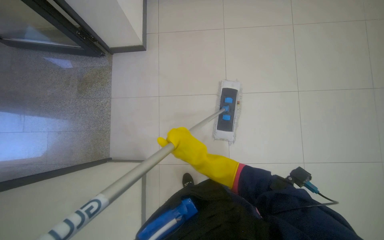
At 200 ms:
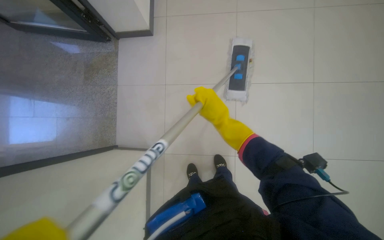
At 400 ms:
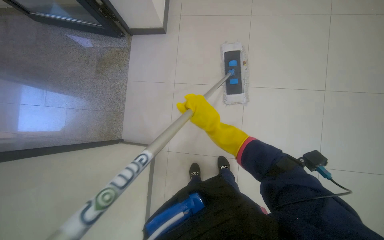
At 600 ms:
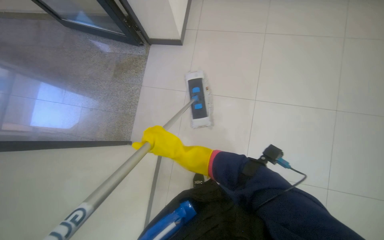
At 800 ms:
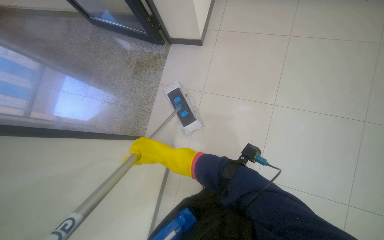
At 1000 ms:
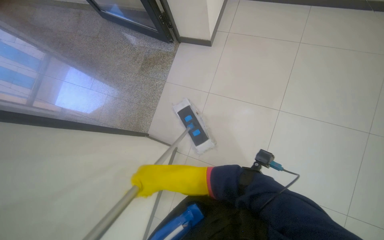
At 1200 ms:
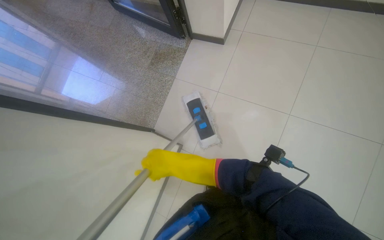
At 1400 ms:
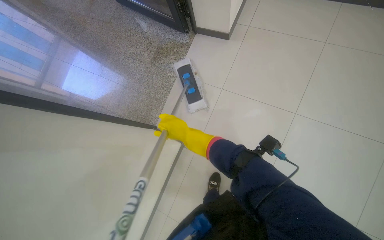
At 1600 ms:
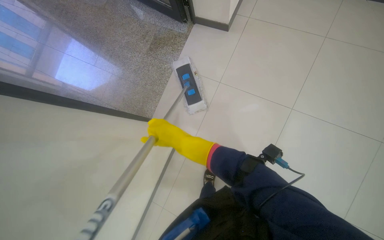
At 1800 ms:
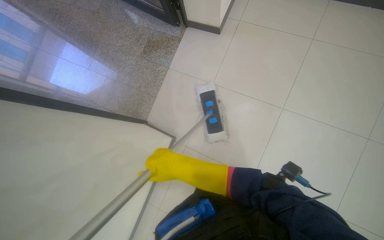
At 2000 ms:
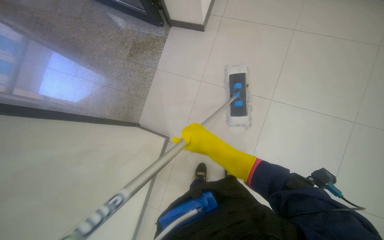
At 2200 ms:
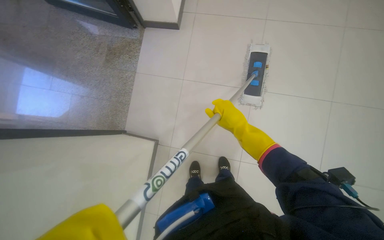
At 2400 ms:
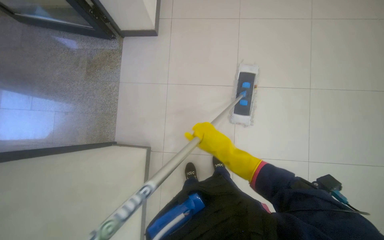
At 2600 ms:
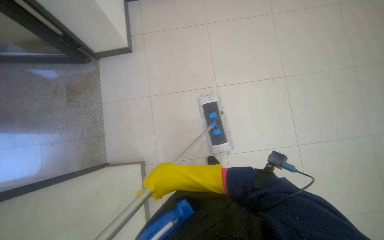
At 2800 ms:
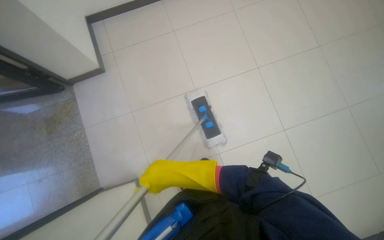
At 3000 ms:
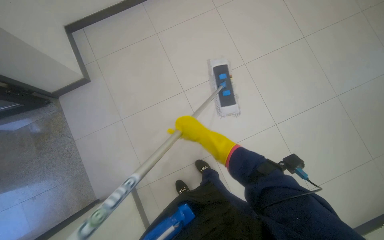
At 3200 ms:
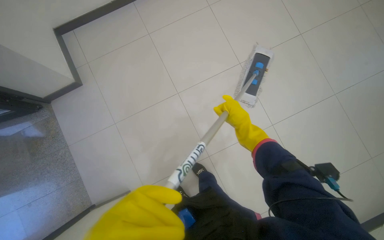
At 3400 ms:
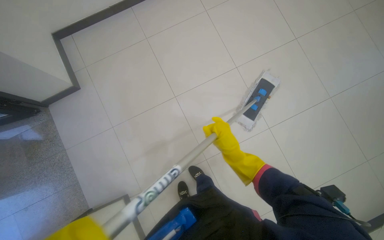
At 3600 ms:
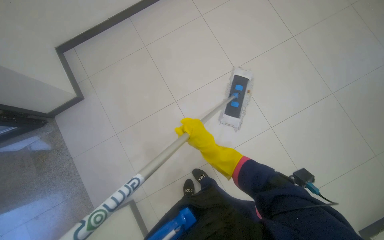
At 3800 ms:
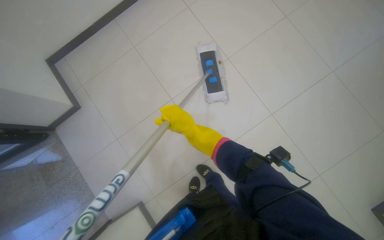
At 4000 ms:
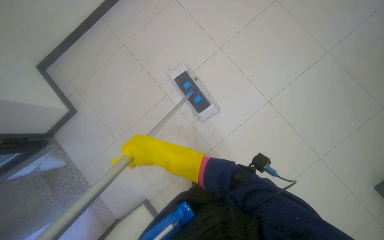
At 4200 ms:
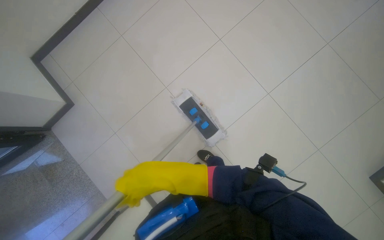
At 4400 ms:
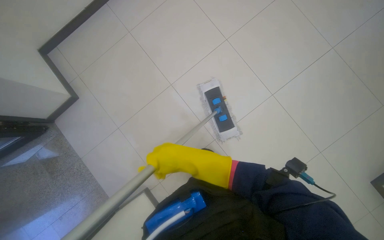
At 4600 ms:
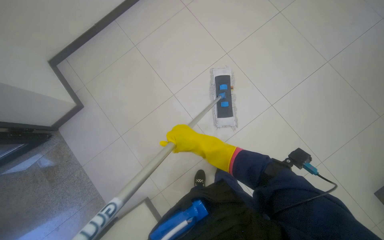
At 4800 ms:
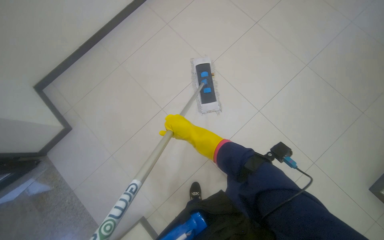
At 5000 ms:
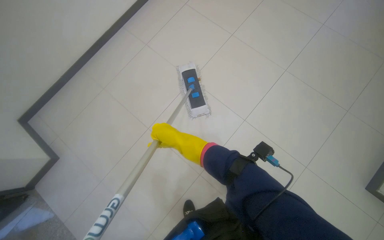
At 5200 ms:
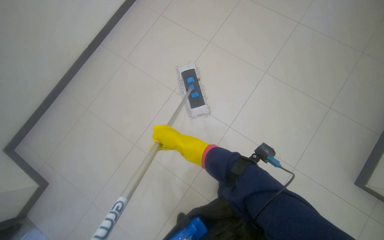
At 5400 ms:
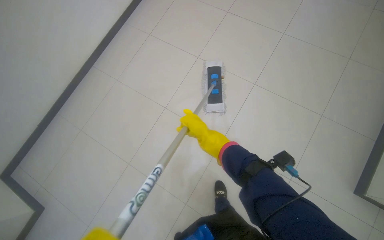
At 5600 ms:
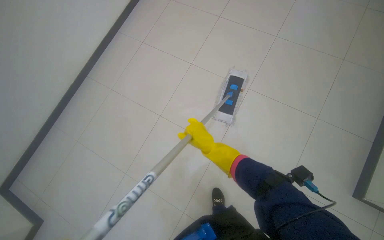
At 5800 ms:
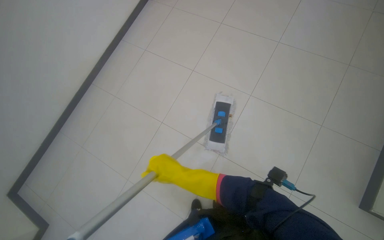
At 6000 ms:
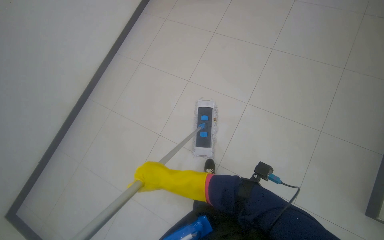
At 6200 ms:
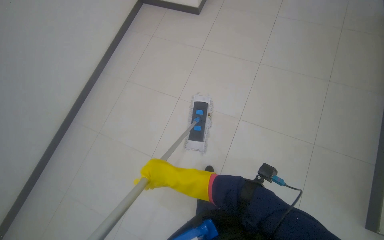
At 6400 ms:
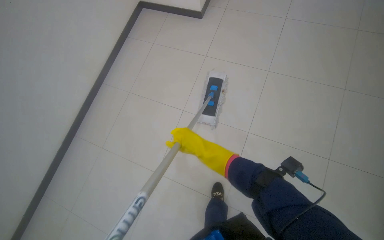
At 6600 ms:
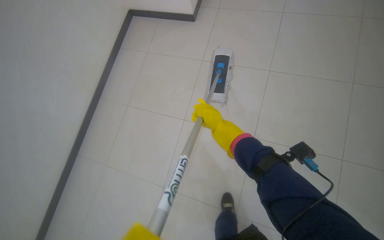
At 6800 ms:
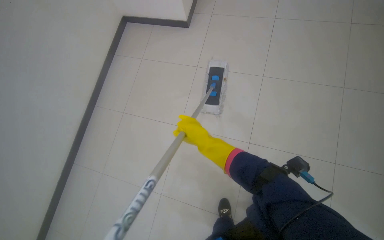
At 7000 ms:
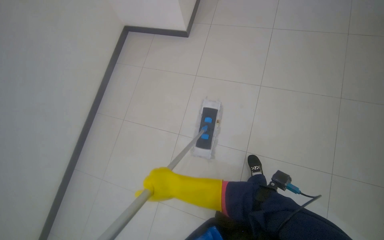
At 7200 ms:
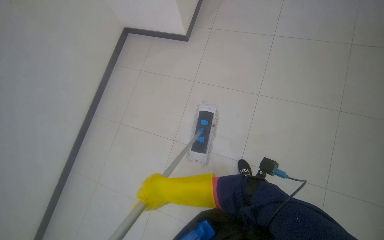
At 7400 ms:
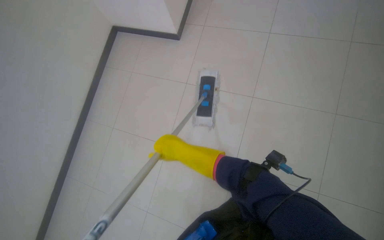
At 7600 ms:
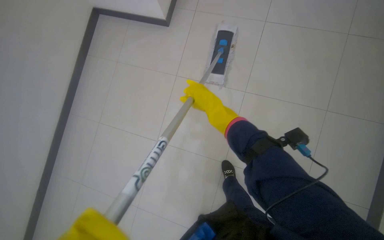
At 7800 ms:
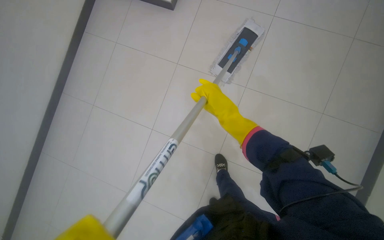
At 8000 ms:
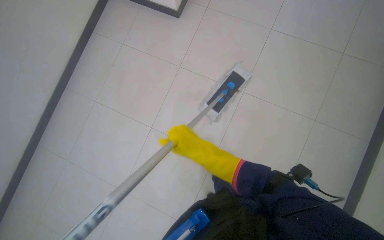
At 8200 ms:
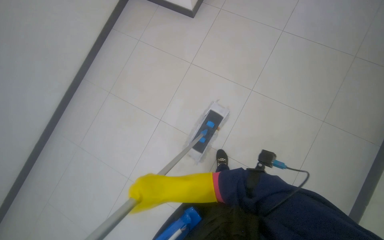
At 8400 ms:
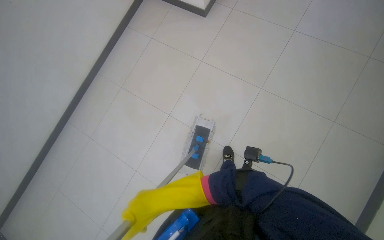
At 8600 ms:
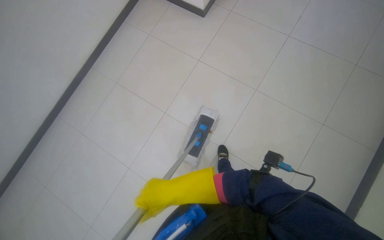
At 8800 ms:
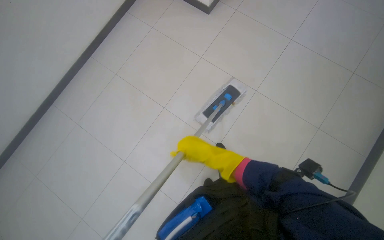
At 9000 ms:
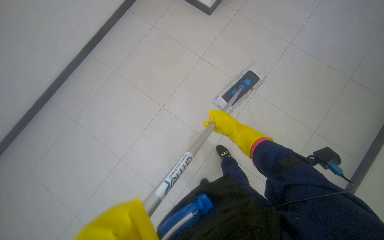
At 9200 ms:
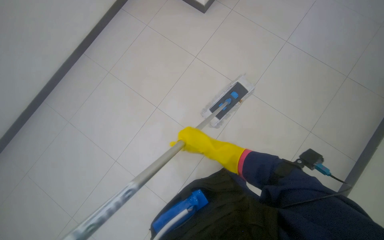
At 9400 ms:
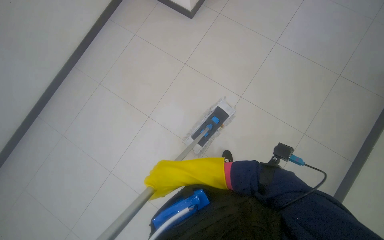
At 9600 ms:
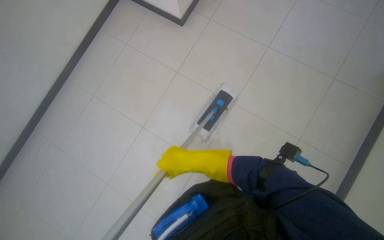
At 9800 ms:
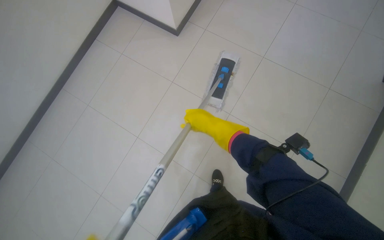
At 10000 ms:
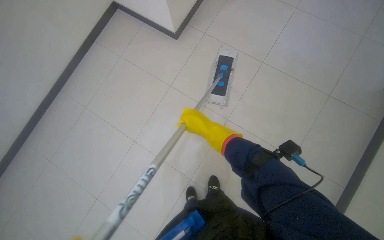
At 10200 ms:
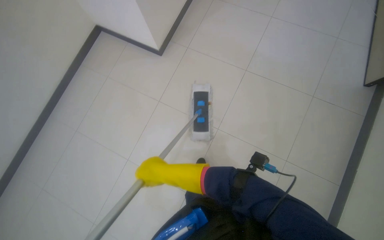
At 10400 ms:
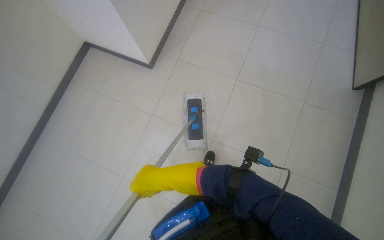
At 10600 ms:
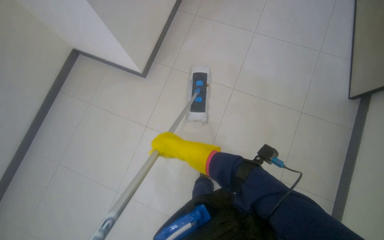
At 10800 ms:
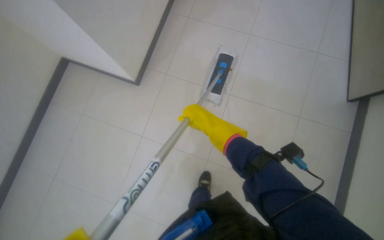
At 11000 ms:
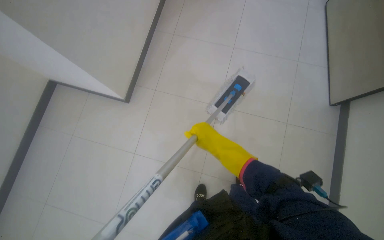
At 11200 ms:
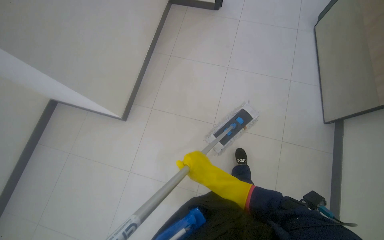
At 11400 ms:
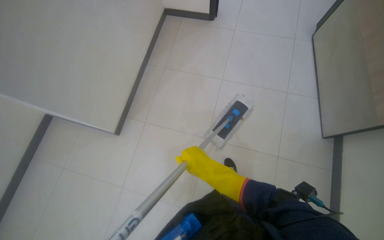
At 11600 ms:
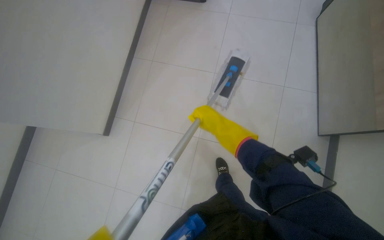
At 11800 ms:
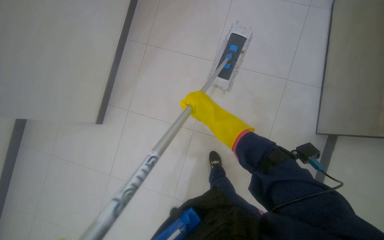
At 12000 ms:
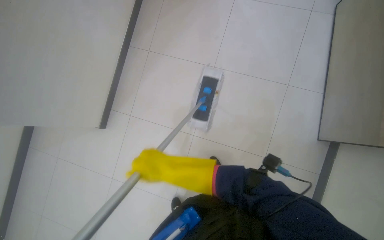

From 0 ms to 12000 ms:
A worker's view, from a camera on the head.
Job: mopping floor.
The whole recording: Mopping tiled floor. The worker mops the tiled floor with a flat mop.
From 0 ms to 1600 ms: The wearer looks approximately 25 degrees further to the left. The right hand is displaced farther from the camera by some 10 cm, and goes to the left and returns, roughly 25 cm each way.
From 1600 ms to 3000 ms: The head rotates some 55 degrees to the right.
From 3000 ms to 4400 ms: The right hand moves about 5 cm to the left and comes back.
From 4400 ms to 6000 ms: The wearer looks approximately 25 degrees further upward. The right hand moves farther from the camera, some 10 cm.
From 6000 ms to 7600 ms: The right hand goes up and down the picture, roughly 20 cm each way, reversing 2 times.
From 7600 ms to 9000 ms: The right hand reaches roughly 30 cm down the picture, then returns.
From 9000 ms to 10400 ms: The right hand swings left and right, about 25 cm each way, with 2 reversals.

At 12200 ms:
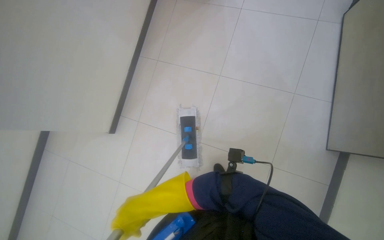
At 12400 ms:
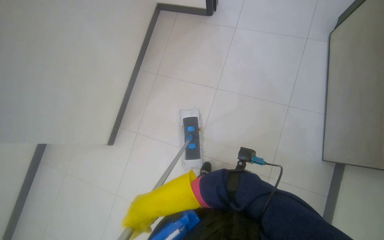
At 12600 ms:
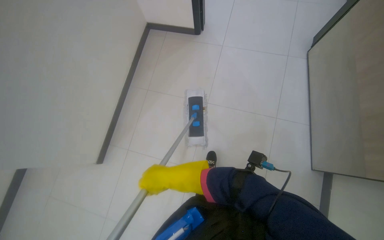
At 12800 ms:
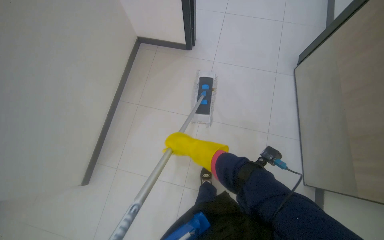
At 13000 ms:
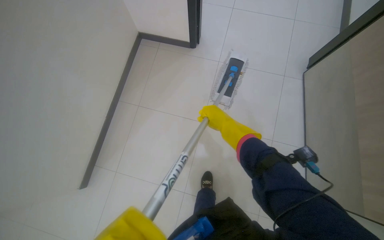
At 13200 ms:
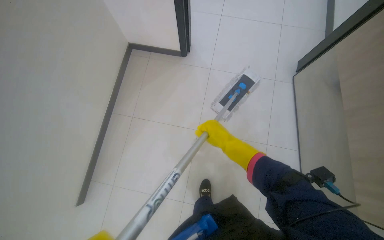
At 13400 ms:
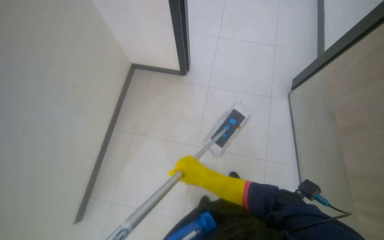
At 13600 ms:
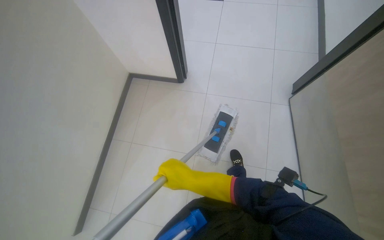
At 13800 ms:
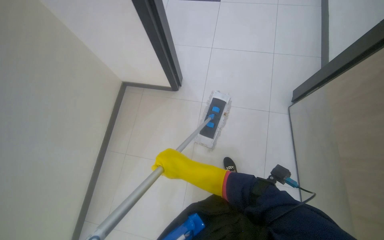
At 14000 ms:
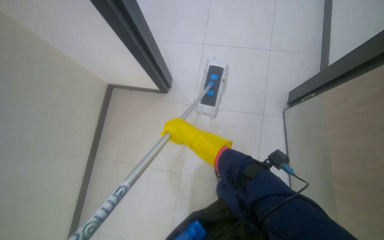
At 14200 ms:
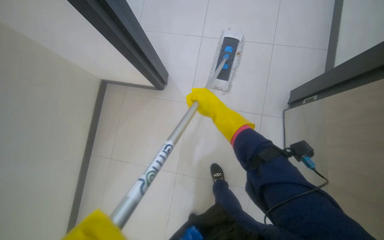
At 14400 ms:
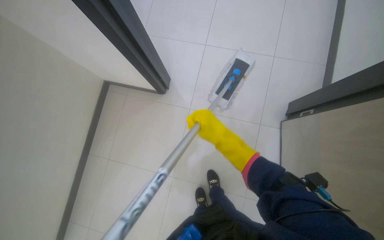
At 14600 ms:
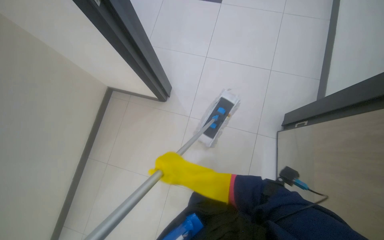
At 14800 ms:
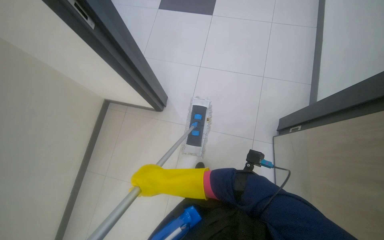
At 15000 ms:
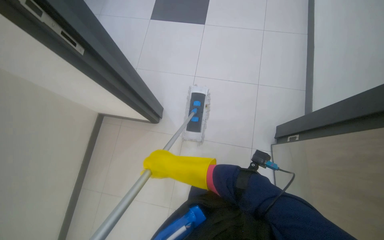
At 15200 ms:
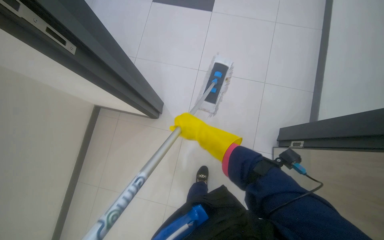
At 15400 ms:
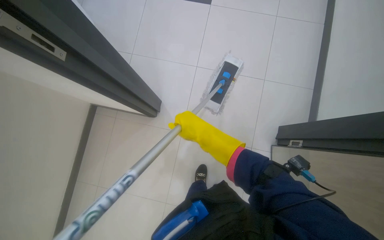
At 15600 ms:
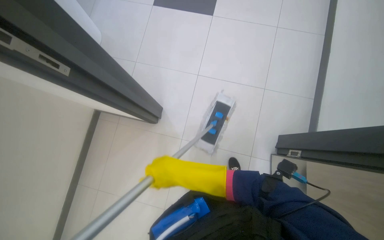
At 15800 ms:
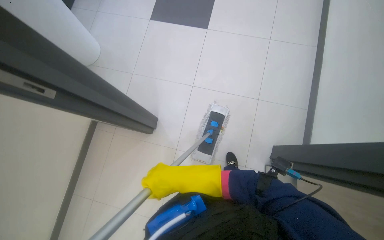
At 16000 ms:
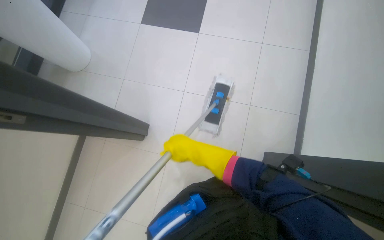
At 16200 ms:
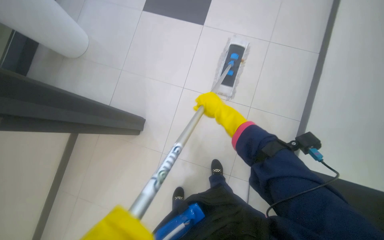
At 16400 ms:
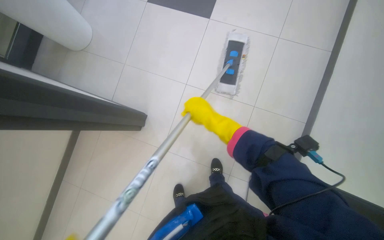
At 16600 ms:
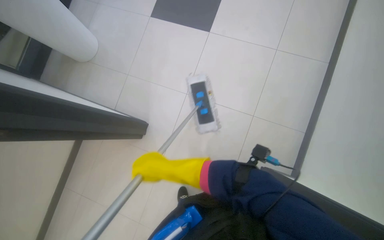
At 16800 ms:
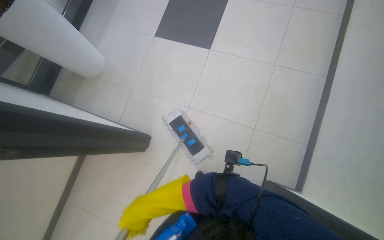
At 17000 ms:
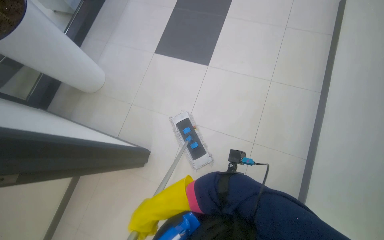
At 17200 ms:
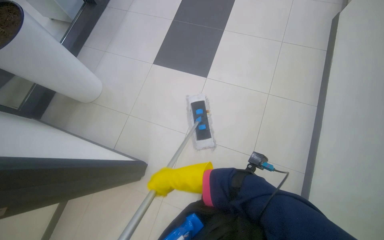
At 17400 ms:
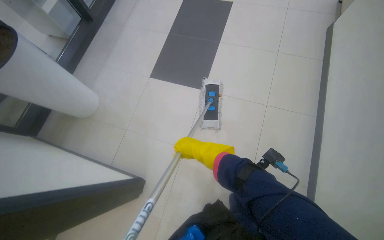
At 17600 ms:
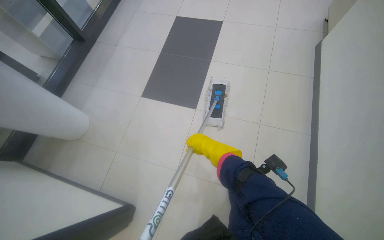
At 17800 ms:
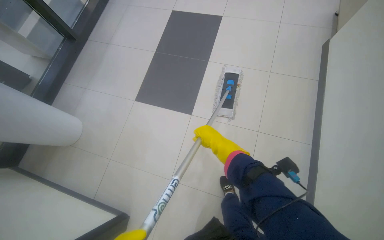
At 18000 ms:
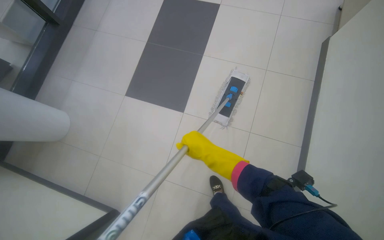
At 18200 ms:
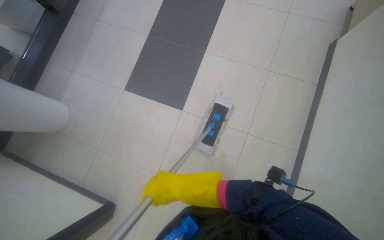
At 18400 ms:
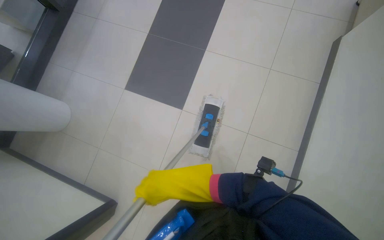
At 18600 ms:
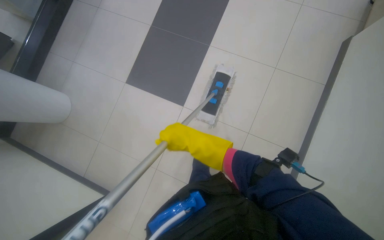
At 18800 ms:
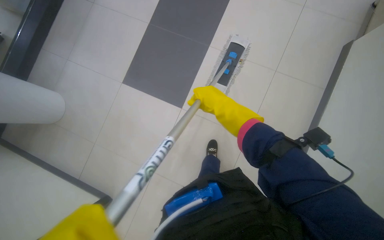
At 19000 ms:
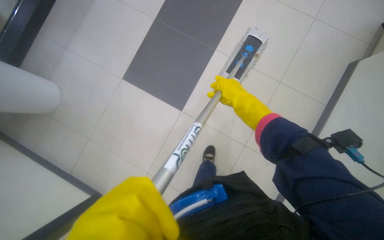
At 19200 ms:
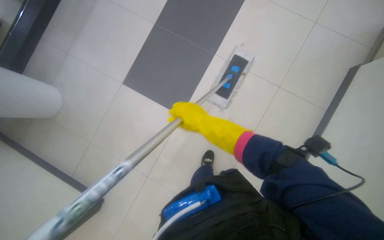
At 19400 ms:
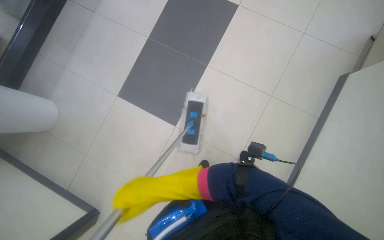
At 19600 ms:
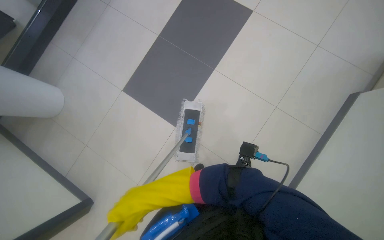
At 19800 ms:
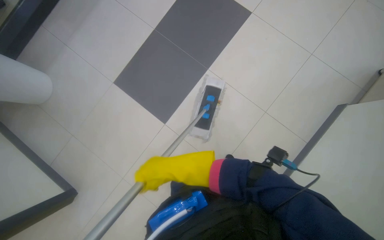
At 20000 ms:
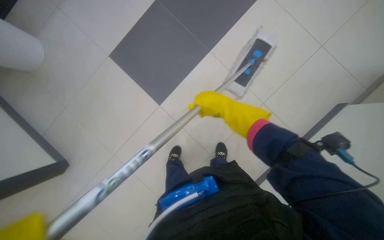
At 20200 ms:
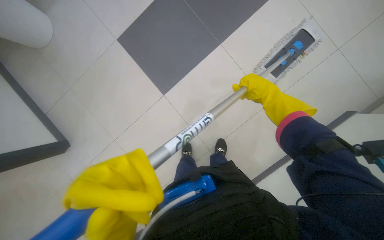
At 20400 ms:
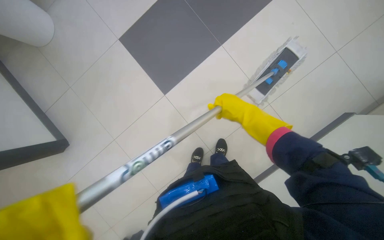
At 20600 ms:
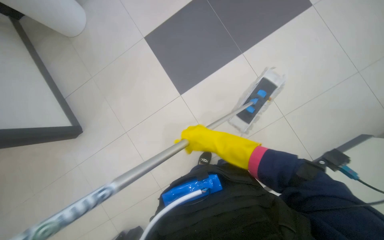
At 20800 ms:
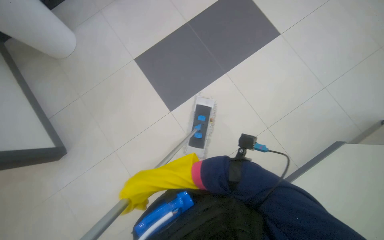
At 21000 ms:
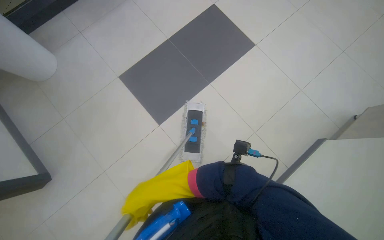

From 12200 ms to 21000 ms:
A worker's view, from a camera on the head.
Job: mopping floor.
The whole recording: Mopping tiled floor. The worker mops the tiled floor with a flat mop.
From 12200 ms to 13600 ms: The view tips upward by some 30 degrees. The right hand shifts some 20 cm up the picture and to the right.
From 13600 ms to 15200 ms: The wearer moves approximately 50 cm.
From 15200 ms to 16600 ms: The right hand goes up and down the picture, approximately 20 cm each way, reversing 2 times.
From 16600 ms to 18000 ms: The camera is carried roughly 60 cm.
From 18000 ms to 19600 ms: The right hand goes left and right, roughly 25 cm each way, reversing 2 times.
From 19600 ms to 21000 ms: The right hand reaches roughly 30 cm to the right, then returns.
